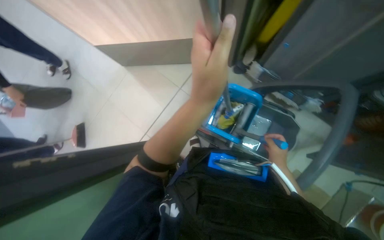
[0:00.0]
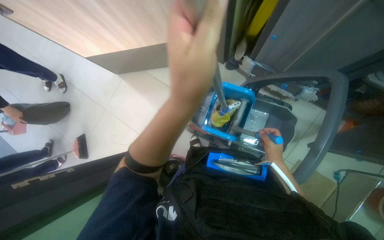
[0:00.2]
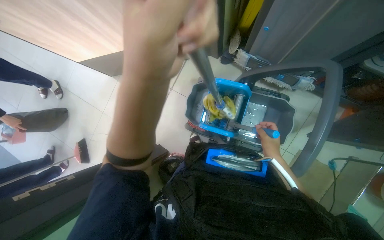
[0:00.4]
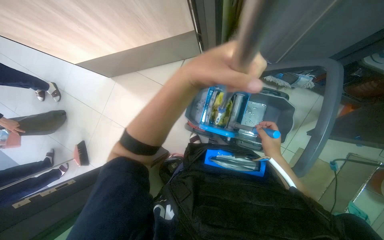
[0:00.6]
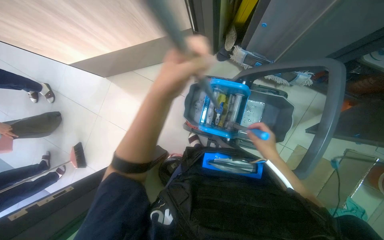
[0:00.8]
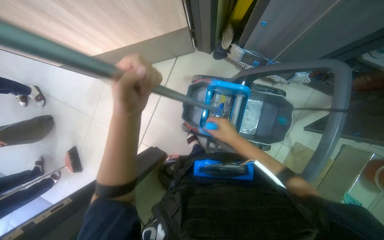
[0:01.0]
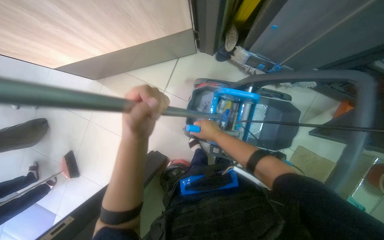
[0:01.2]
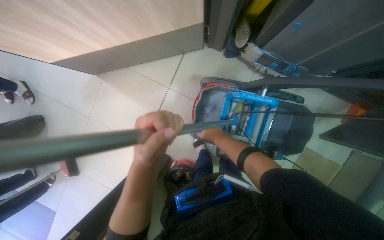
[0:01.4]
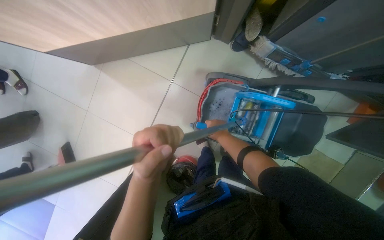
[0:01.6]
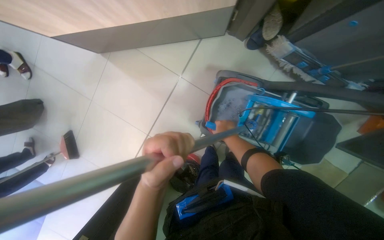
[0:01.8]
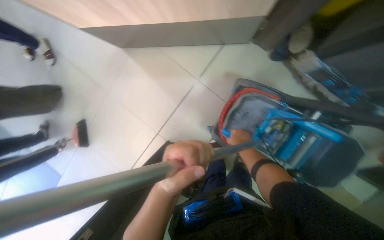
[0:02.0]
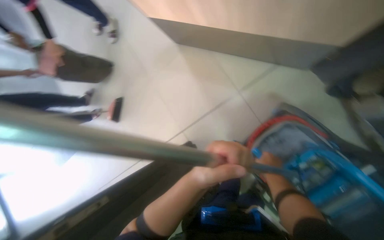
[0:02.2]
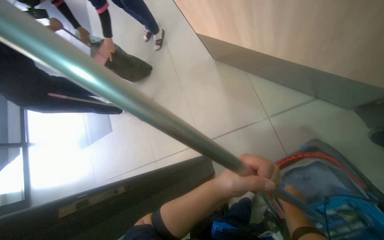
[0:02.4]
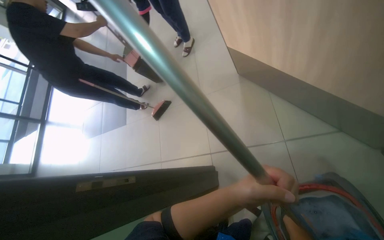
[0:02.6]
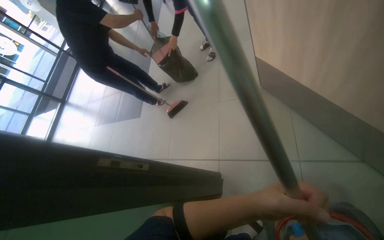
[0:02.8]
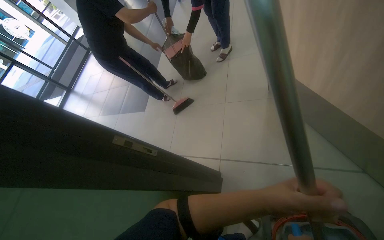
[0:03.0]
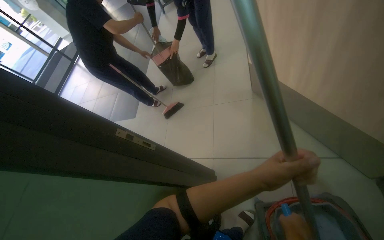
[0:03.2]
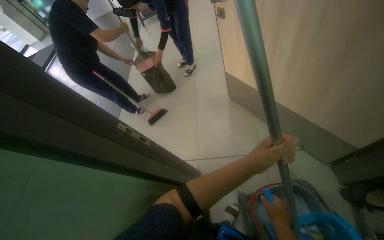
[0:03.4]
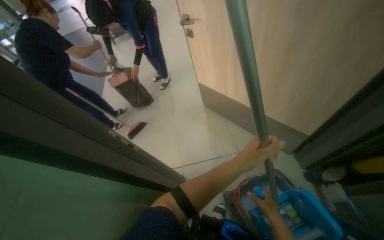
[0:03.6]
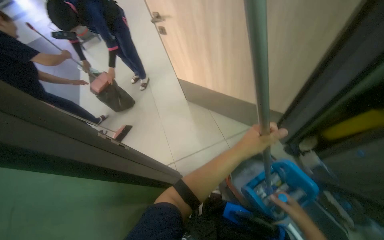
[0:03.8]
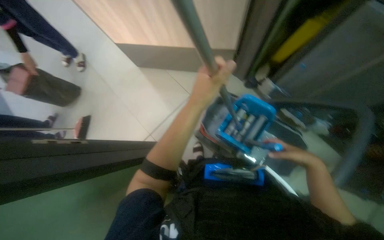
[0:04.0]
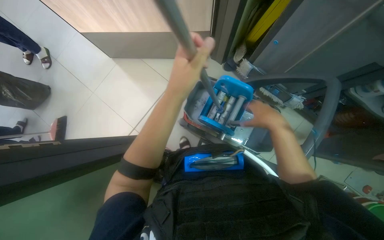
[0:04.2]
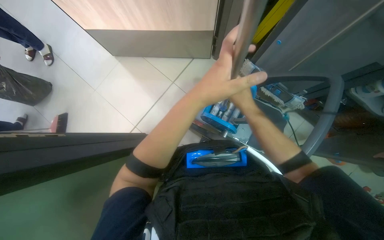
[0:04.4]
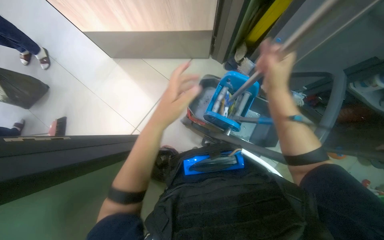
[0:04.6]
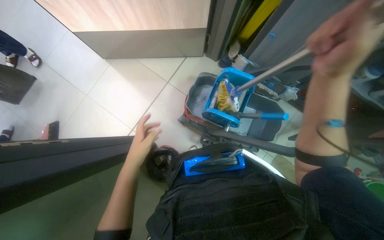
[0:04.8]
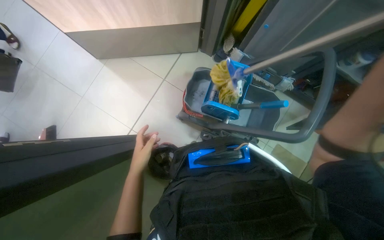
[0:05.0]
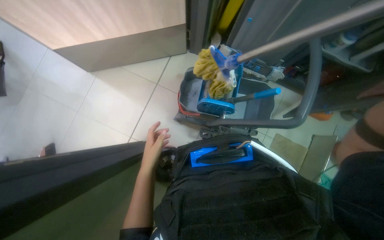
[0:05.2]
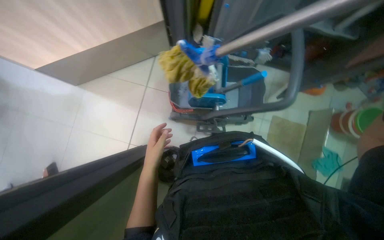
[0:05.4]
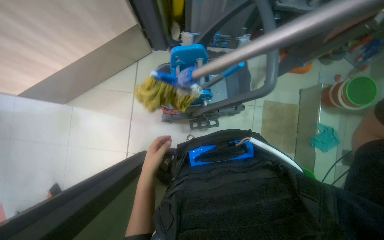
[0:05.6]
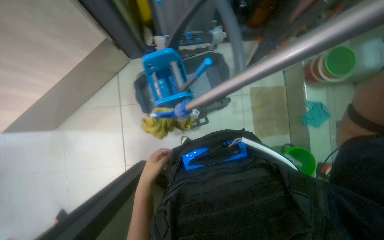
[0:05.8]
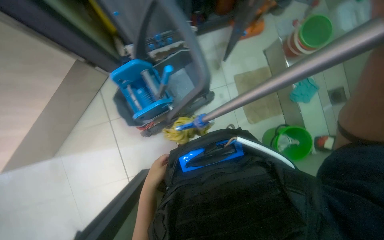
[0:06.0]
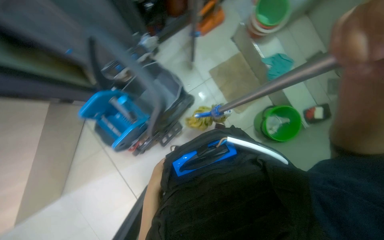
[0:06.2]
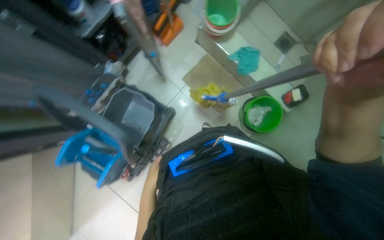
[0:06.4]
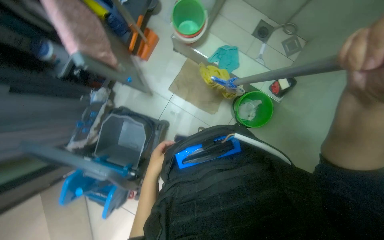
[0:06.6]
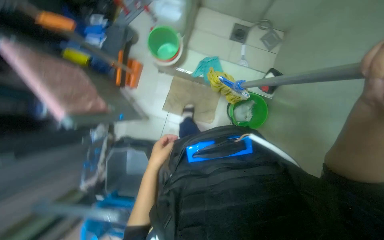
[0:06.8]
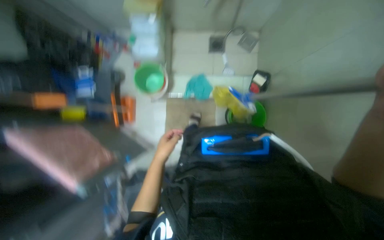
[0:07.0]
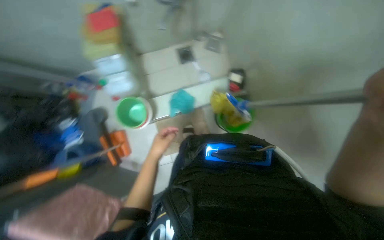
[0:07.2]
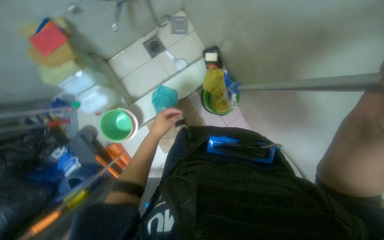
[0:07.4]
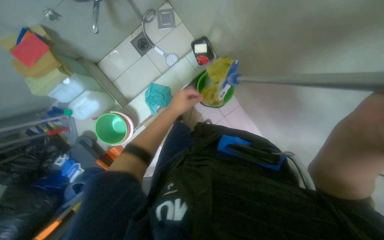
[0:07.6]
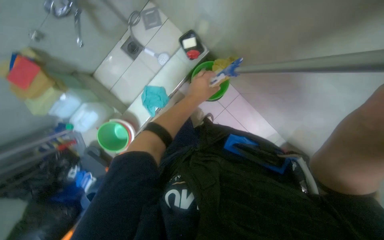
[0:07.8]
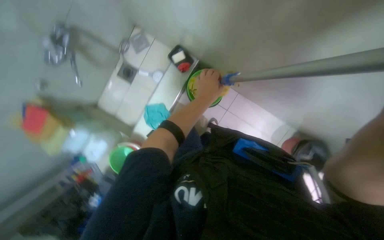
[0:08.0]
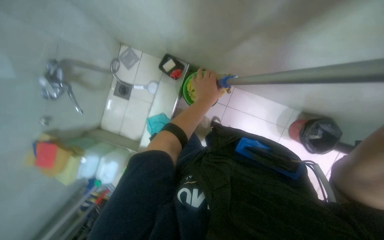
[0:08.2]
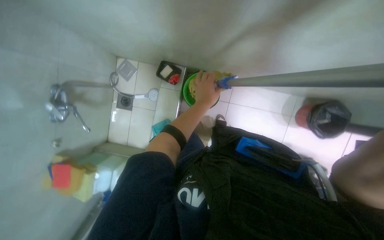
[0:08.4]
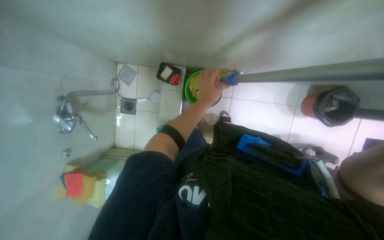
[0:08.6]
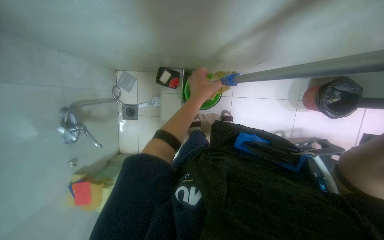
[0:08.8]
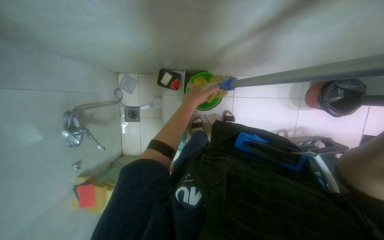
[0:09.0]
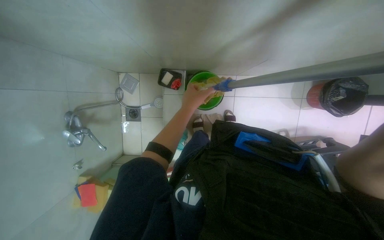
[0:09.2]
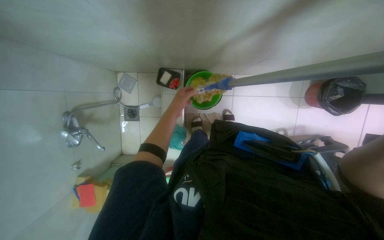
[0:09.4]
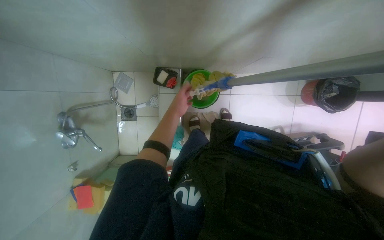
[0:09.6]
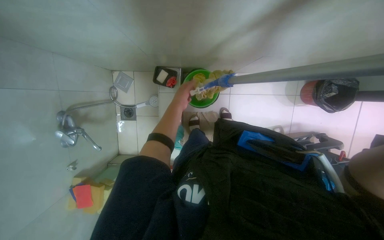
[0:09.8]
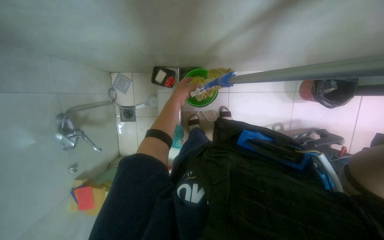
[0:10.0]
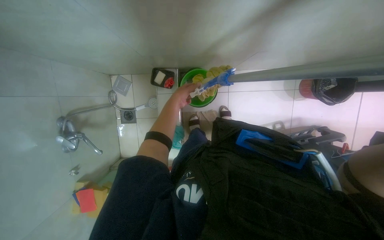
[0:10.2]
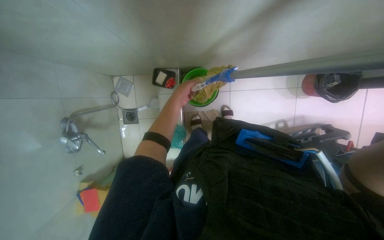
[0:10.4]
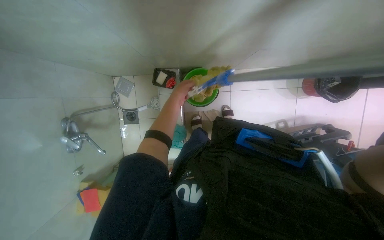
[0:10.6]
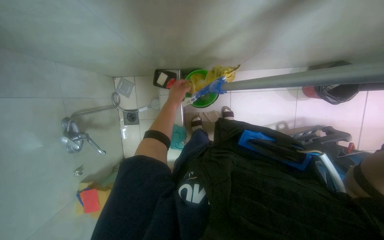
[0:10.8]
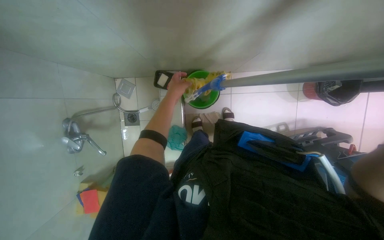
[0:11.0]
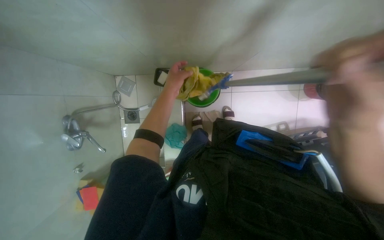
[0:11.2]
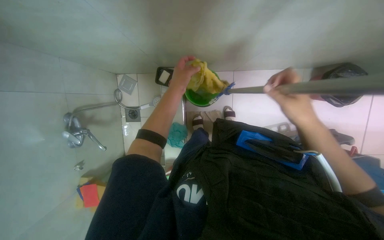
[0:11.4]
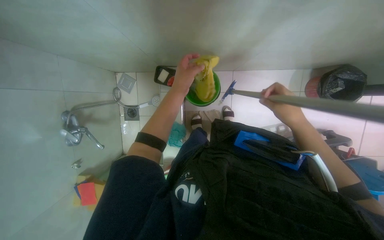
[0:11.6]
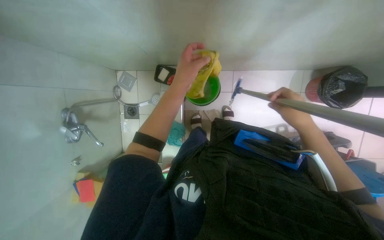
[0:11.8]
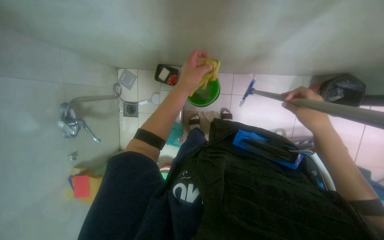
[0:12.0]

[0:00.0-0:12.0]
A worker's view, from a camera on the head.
Job: preparing cleaning supplies.
The whole recording: Preparing cleaning supplies. The worker prepares cleaning supplies by assembling the mop and bucket, filling buckets with water, and soaking cloths.
0:00.0 to 0:01.6: The left hand moves to the left, approximately 20 cm.
0:01.6 to 0:03.0: The wearer looks some 75 degrees further to the left.
0:03.0 to 0:04.4: The wearer looks some 60 degrees further to the right.
0:04.4 to 0:06.0: Everything in view rotates roughly 55 degrees counterclockwise.
0:06.0 to 0:07.6: The wearer moves some 80 cm. Everything in view rotates approximately 110 degrees counterclockwise.
0:07.6 to 0:09.0: The scene rotates counterclockwise by roughly 50 degrees.
0:10.4 to 0:12.0: The left hand moves nearer to the camera, roughly 15 cm.

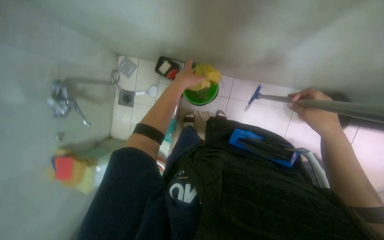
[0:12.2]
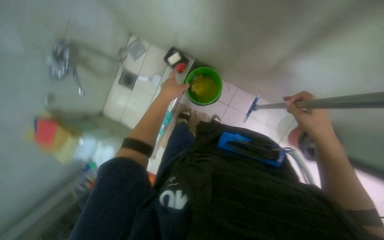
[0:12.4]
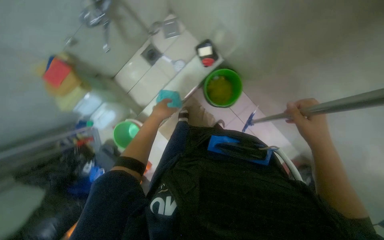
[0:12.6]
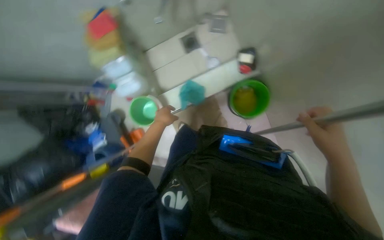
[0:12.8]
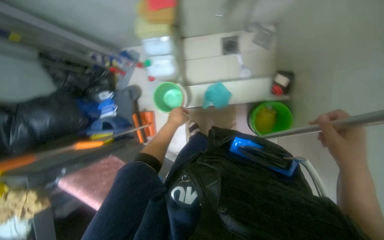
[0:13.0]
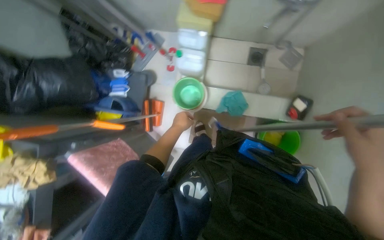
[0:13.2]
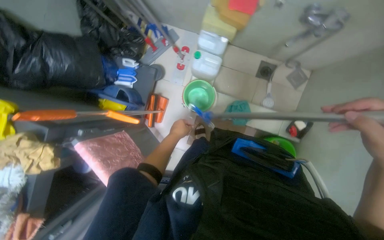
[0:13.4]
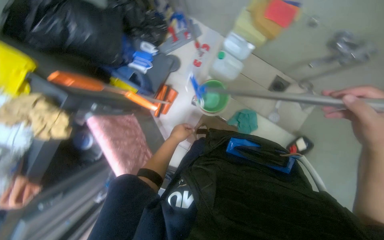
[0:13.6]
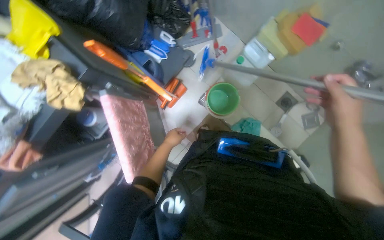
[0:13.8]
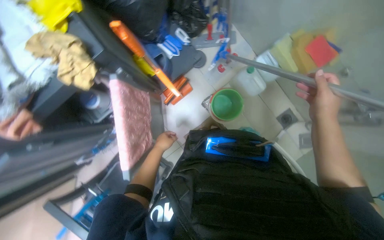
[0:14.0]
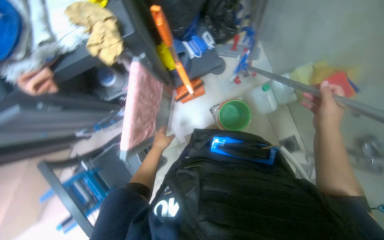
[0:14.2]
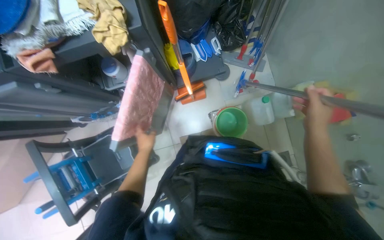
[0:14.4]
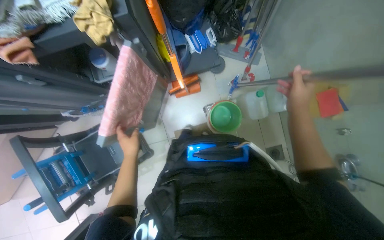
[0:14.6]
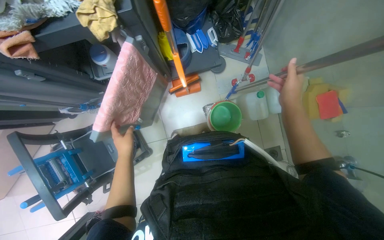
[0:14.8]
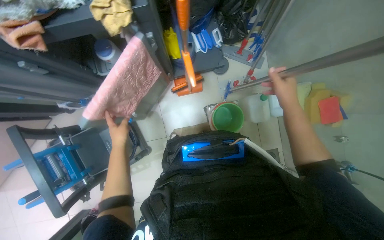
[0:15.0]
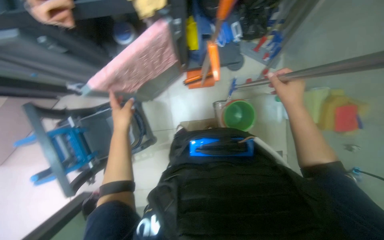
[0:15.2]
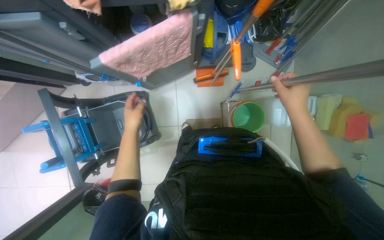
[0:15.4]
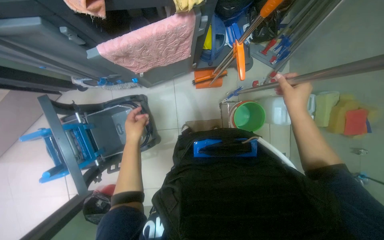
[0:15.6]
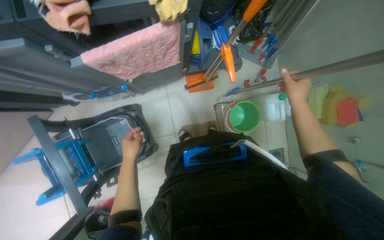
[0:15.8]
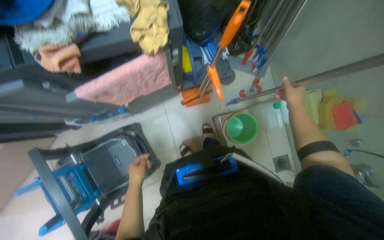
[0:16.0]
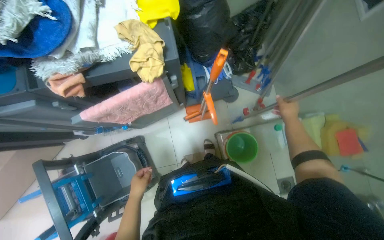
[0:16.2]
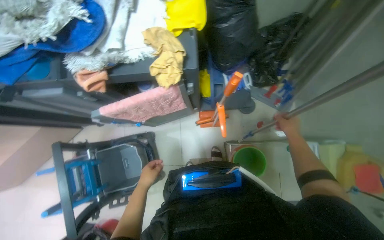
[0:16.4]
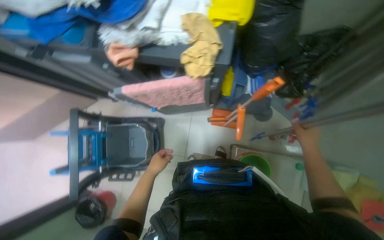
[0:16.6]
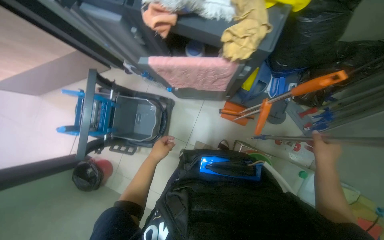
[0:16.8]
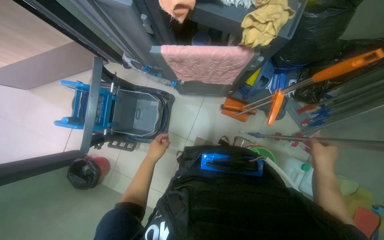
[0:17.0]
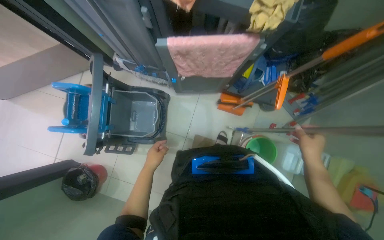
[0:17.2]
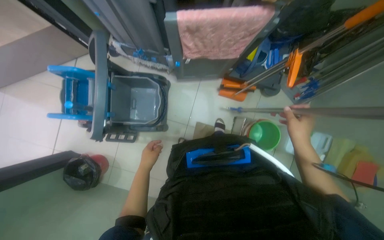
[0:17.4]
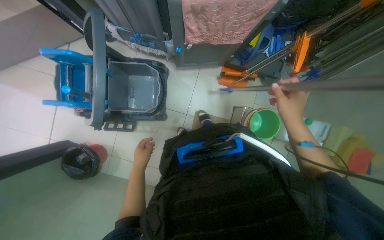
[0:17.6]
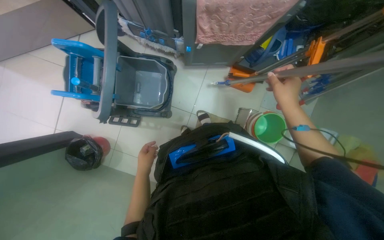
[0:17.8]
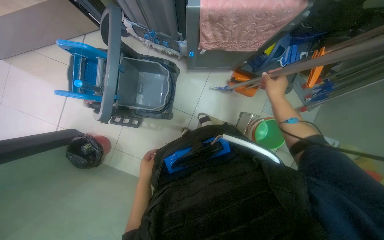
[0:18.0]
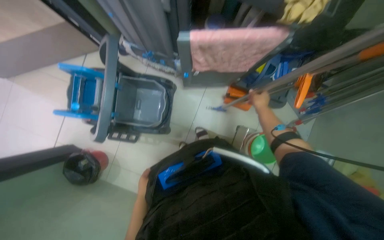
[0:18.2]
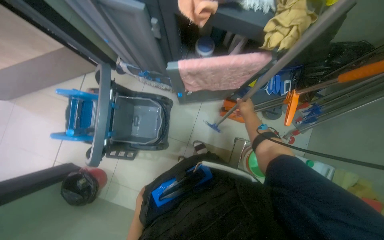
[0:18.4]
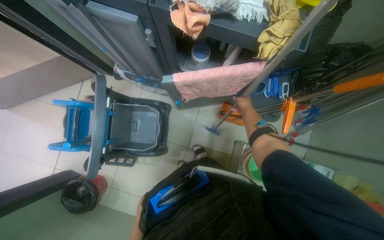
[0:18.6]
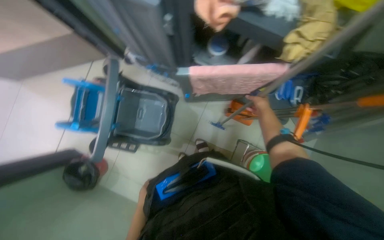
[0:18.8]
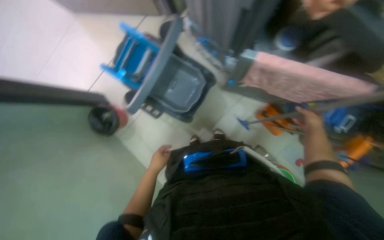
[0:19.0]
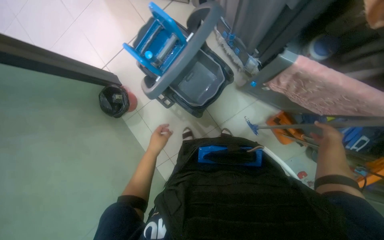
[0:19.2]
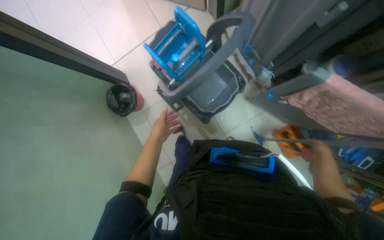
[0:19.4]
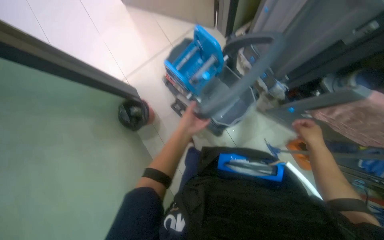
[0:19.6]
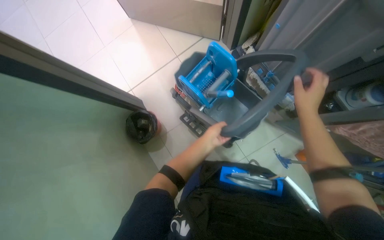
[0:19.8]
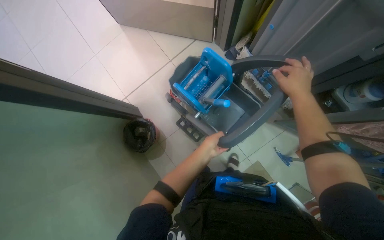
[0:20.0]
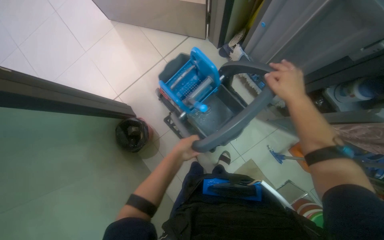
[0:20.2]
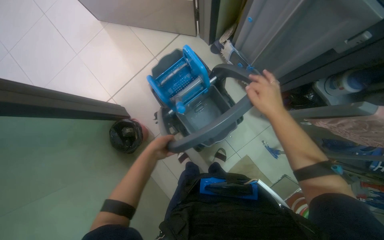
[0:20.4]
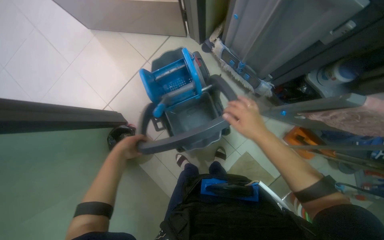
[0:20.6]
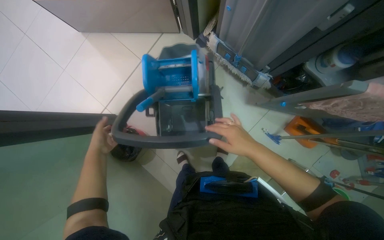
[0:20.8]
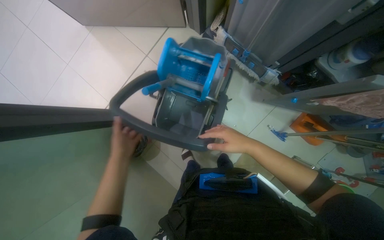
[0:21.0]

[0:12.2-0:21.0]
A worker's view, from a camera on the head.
Job: preparing cleaning supplies.
The whole recording: Preparing cleaning supplies. The worker prepares cleaning supplies by assembling the mop and bucket, filling buckets with water, and soaking cloths.
0:12.2 to 0:13.6: The head travels some 60 cm. Everything in view rotates approximately 110 degrees clockwise.
0:13.6 to 0:15.2: Everything in view rotates some 50 degrees clockwise.
0:18.0 to 0:19.6: The scene turns approximately 40 degrees clockwise in the picture.
0:19.6 to 0:21.0: Both hands travel together to the left, some 25 cm.
